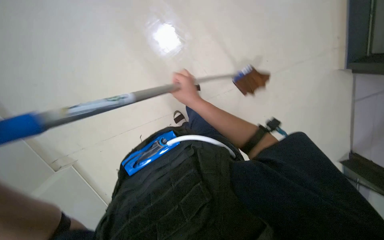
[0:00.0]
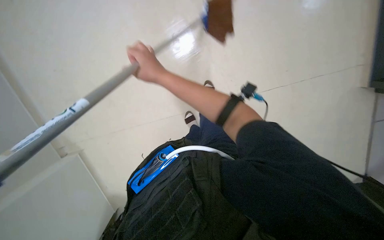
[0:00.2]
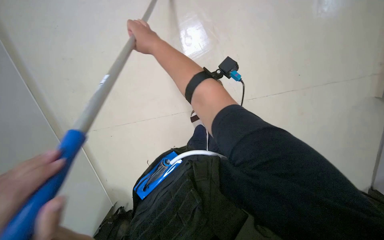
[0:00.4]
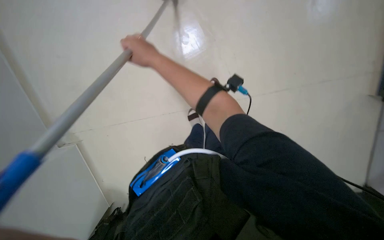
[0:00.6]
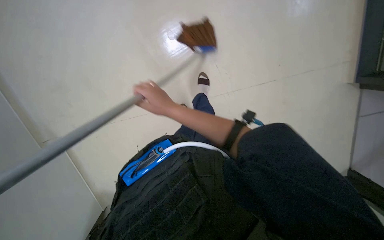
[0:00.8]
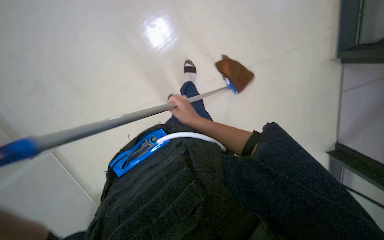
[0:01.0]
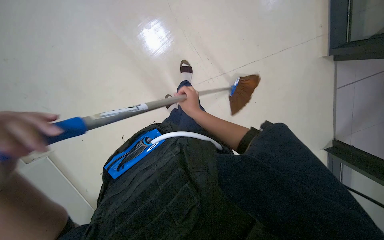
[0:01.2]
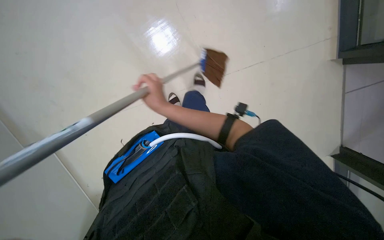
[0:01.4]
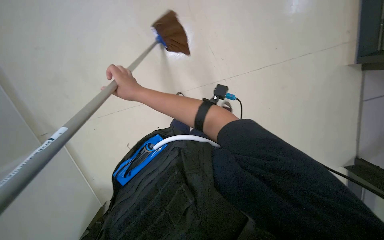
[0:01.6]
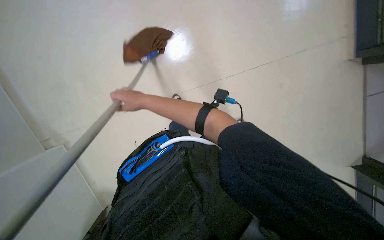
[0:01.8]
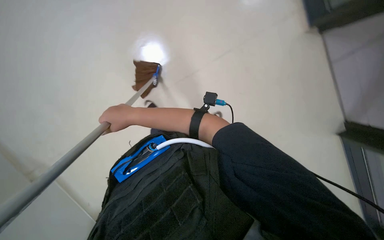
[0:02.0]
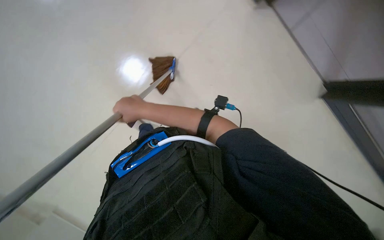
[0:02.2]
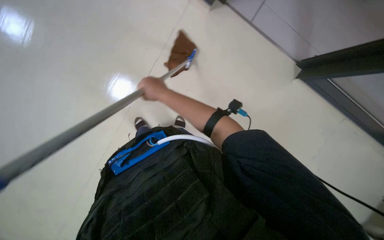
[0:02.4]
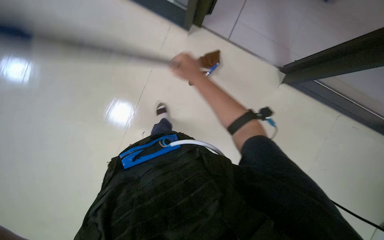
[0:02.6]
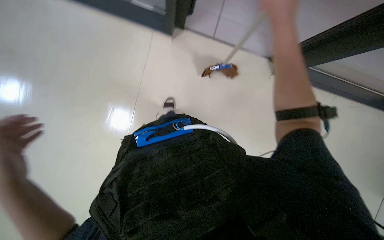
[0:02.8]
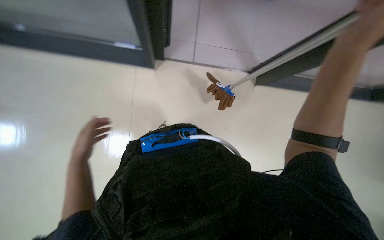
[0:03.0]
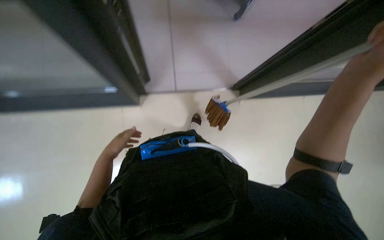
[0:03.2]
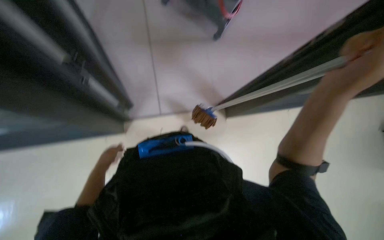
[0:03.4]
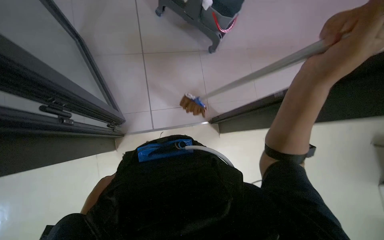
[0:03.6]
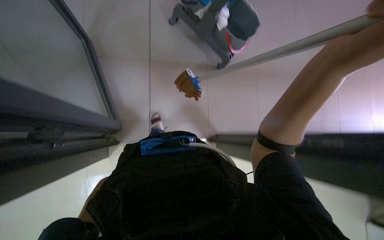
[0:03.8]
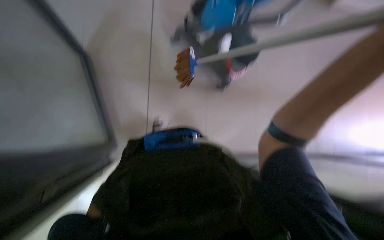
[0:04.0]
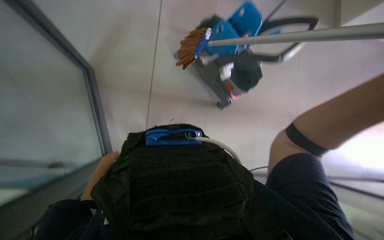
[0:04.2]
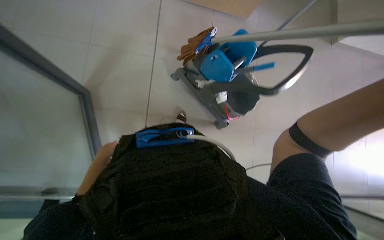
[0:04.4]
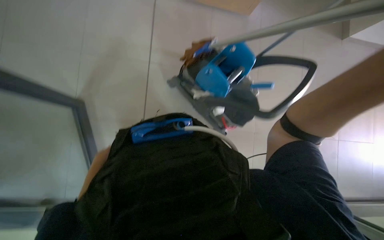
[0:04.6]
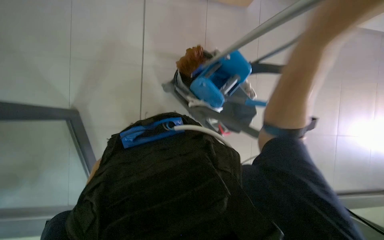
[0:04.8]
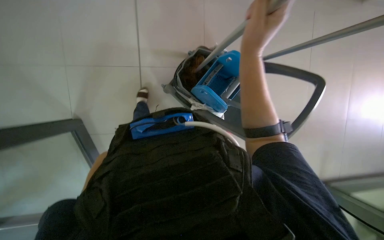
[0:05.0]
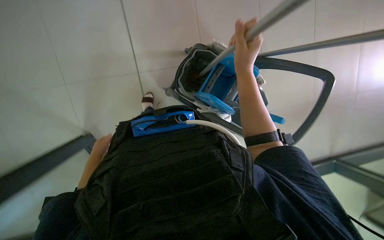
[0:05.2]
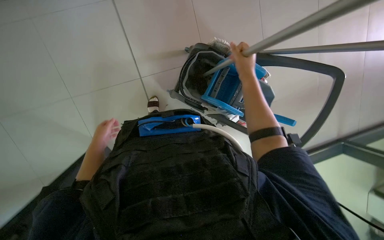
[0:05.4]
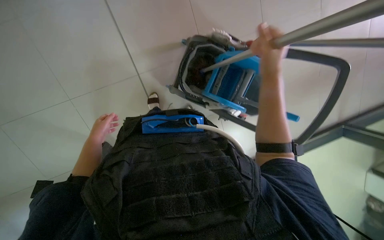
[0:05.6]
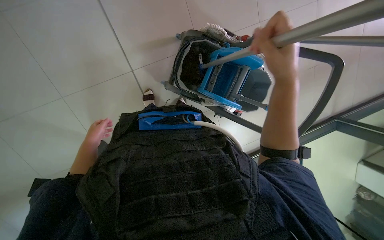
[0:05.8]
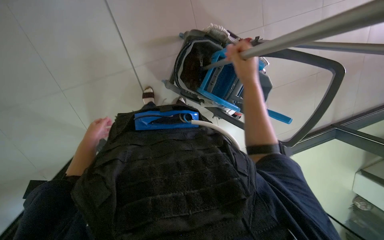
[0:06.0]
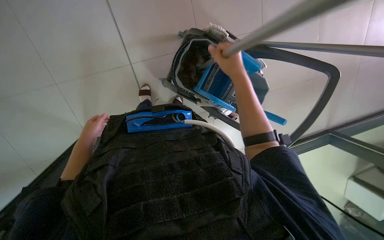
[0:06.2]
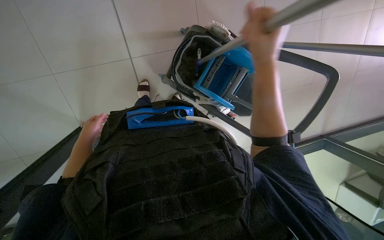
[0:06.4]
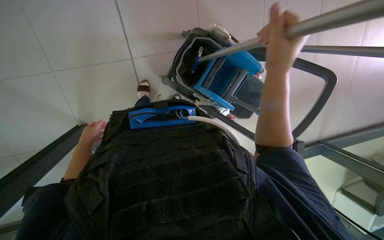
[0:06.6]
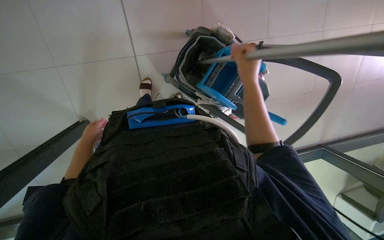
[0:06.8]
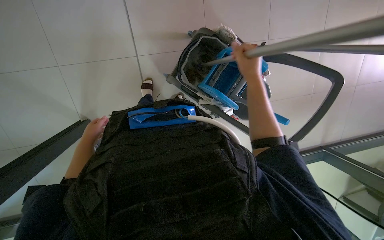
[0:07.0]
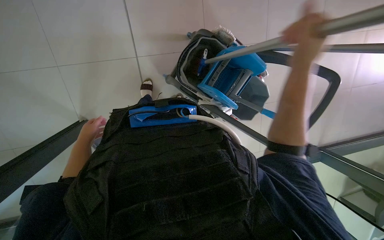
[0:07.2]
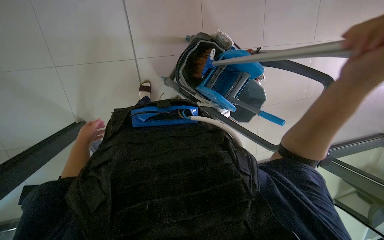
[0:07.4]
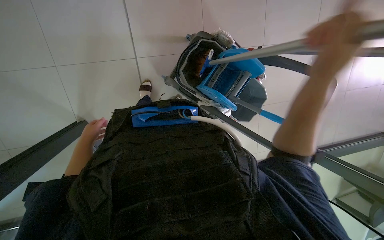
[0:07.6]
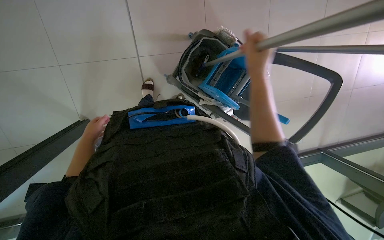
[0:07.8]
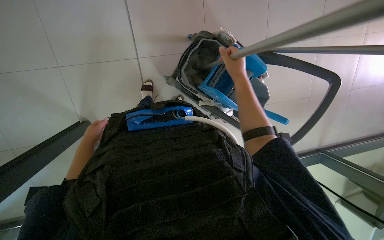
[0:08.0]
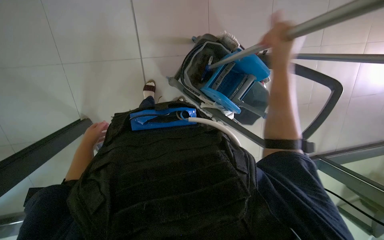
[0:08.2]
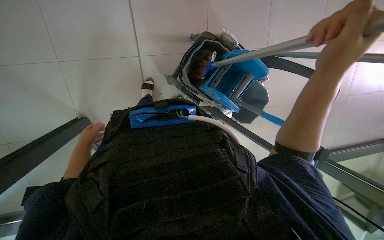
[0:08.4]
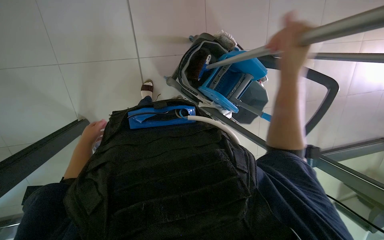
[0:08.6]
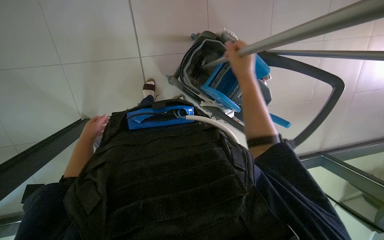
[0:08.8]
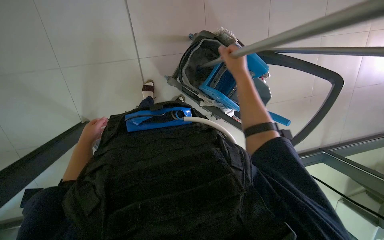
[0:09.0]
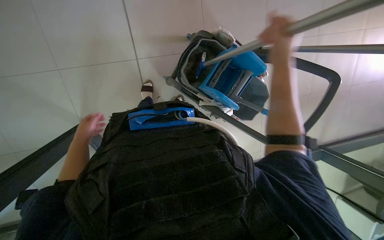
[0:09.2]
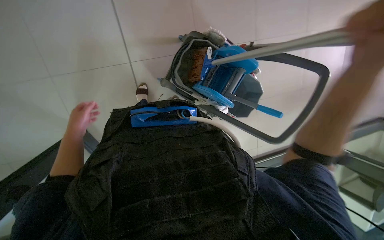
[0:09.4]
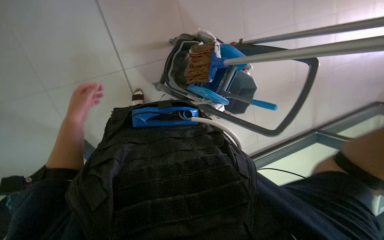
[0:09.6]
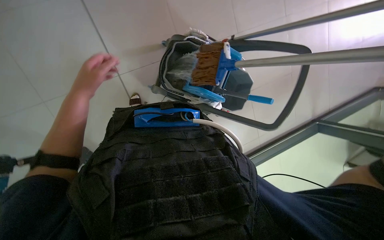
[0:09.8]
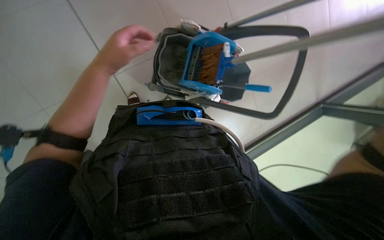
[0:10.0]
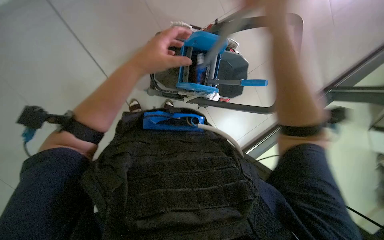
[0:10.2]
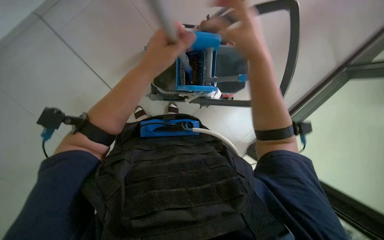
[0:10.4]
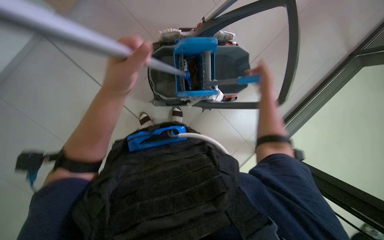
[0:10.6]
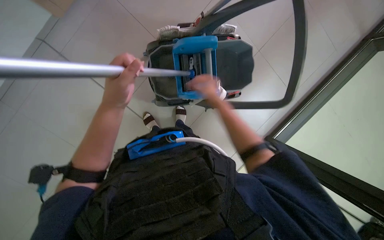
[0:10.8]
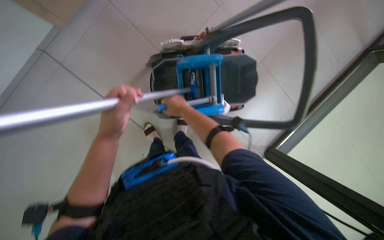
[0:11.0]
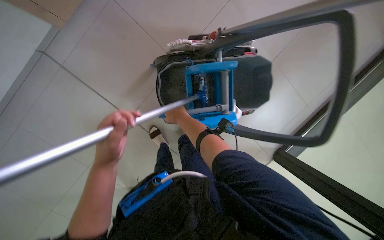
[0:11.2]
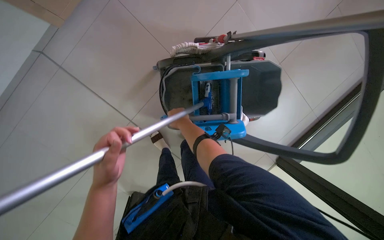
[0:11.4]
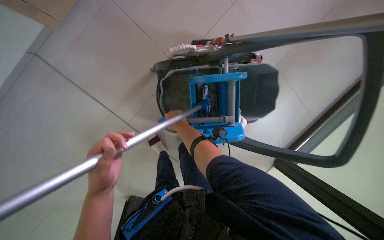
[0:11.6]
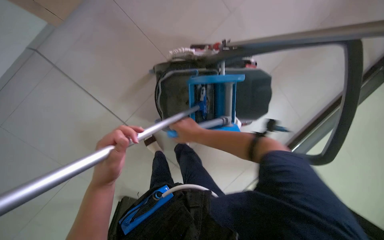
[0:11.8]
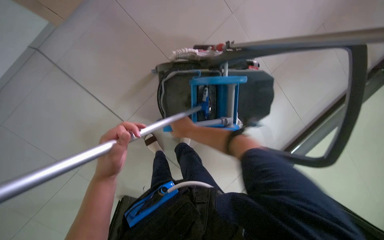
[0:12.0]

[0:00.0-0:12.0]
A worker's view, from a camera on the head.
Job: mopping floor.
The whole recording: Mopping office floor. The worker mops the office floor with a long-handled mop.
0:00.0 to 0:01.6: The right hand heads to the left, covering approximately 15 cm, and goes up the picture and returns, approximately 5 cm each way.
0:04.4 to 0:06.0: The left hand is displaced up the picture by roughly 10 cm.
0:06.0 to 0:07.6: The right hand shifts some 15 cm nearer to the camera and to the right.
0:07.6 to 0:09.0: The right hand goes nearer and farther, some 25 cm each way, reversing 2 times.
0:09.0 to 0:10.4: The scene turns approximately 30 degrees counterclockwise in the picture. The left hand is displaced to the right, up the picture and nearer to the camera by approximately 50 cm.
0:10.4 to 0:12.0: The right hand travels farther from the camera by roughly 30 cm, and travels to the right and back again, approximately 25 cm each way; the left hand shifts some 10 cm to the left.

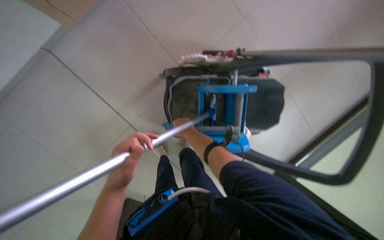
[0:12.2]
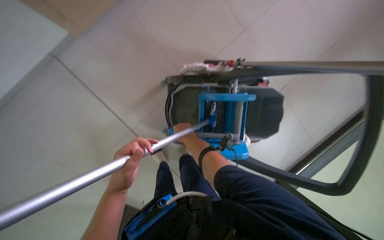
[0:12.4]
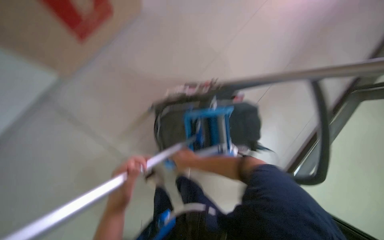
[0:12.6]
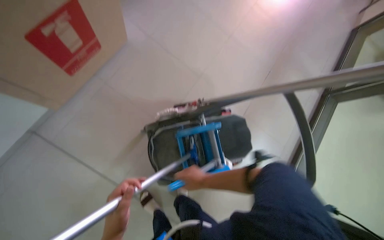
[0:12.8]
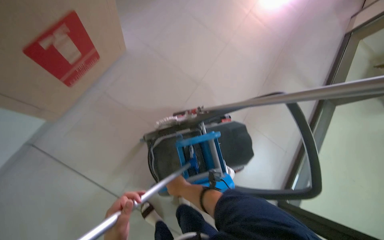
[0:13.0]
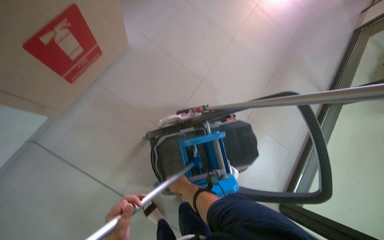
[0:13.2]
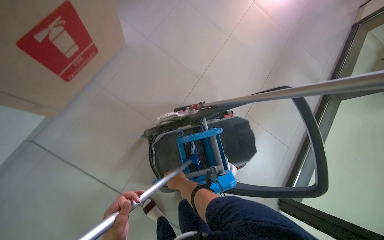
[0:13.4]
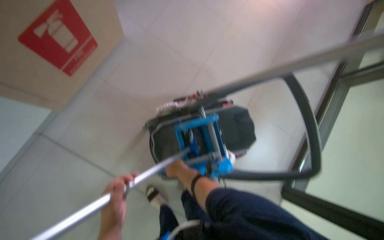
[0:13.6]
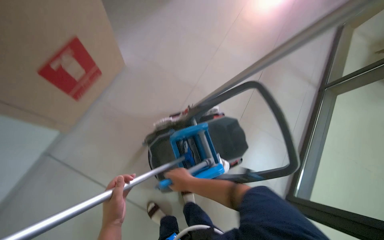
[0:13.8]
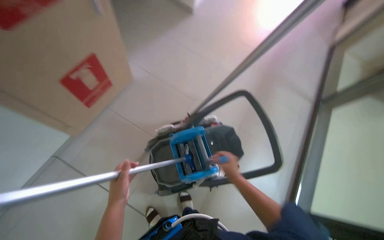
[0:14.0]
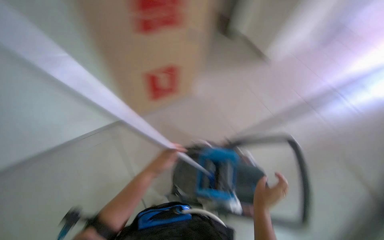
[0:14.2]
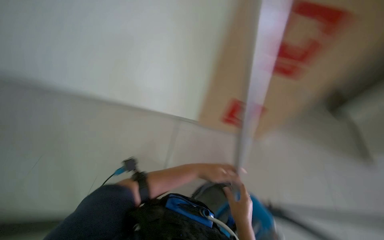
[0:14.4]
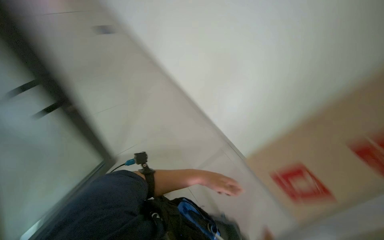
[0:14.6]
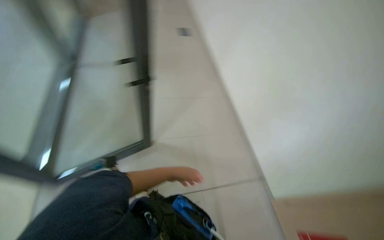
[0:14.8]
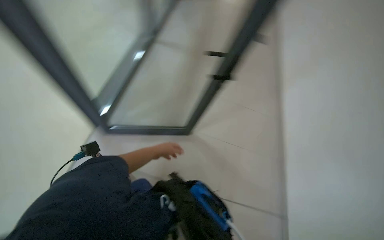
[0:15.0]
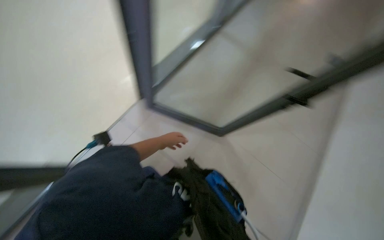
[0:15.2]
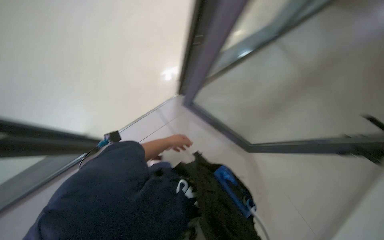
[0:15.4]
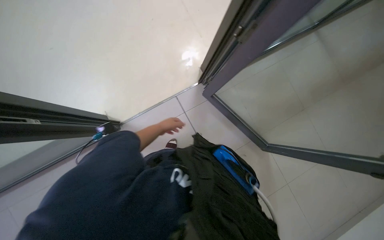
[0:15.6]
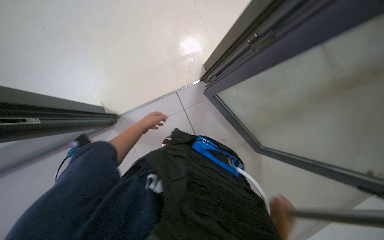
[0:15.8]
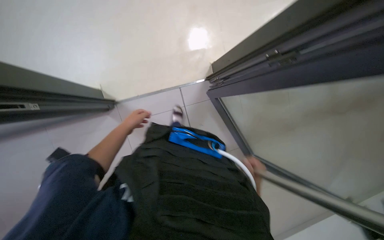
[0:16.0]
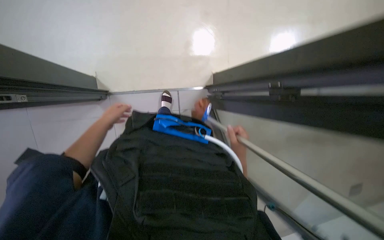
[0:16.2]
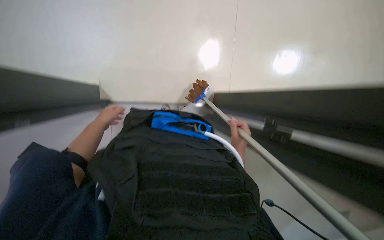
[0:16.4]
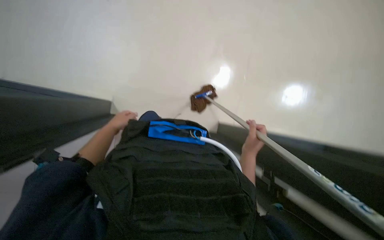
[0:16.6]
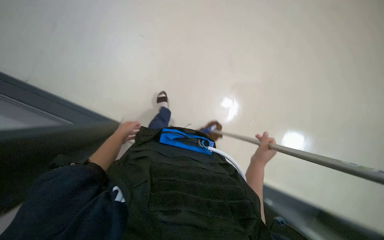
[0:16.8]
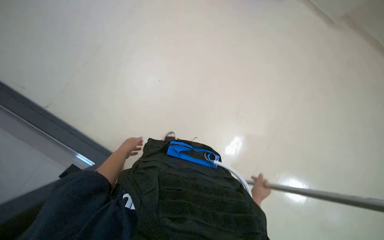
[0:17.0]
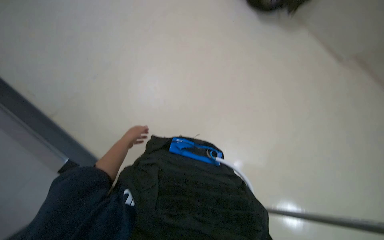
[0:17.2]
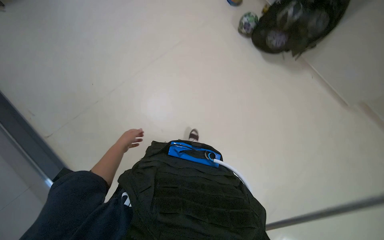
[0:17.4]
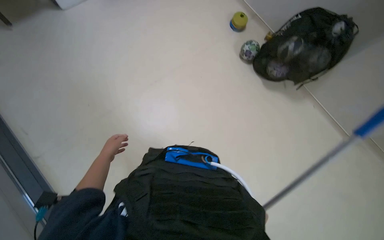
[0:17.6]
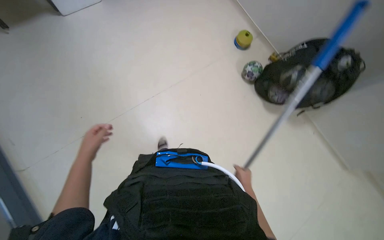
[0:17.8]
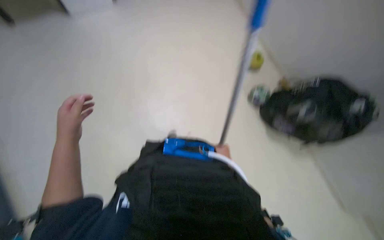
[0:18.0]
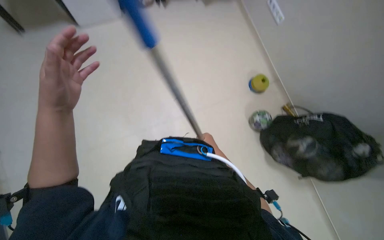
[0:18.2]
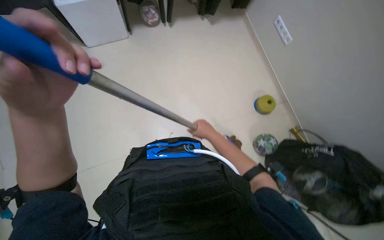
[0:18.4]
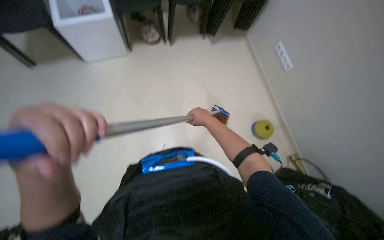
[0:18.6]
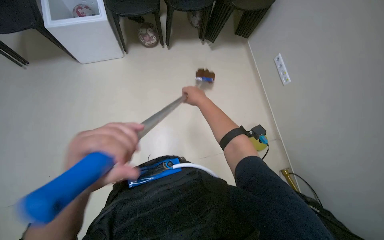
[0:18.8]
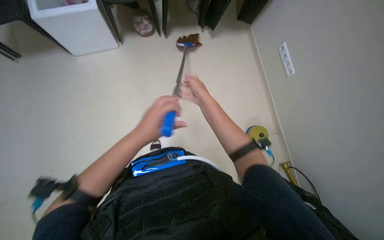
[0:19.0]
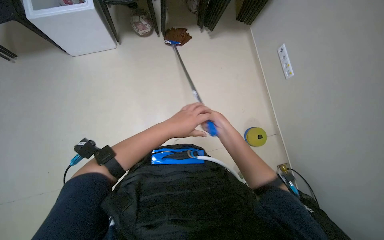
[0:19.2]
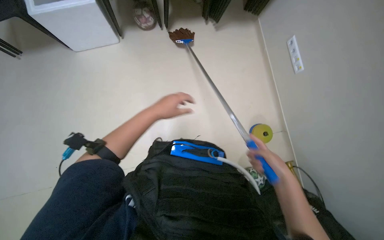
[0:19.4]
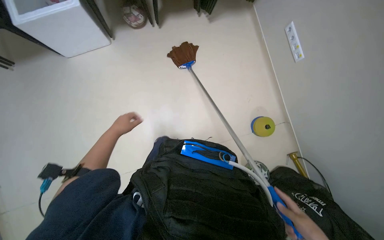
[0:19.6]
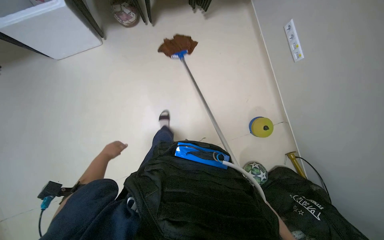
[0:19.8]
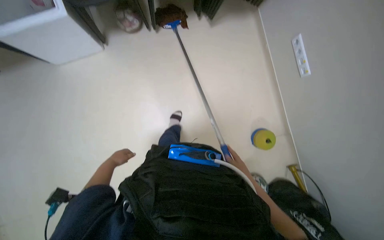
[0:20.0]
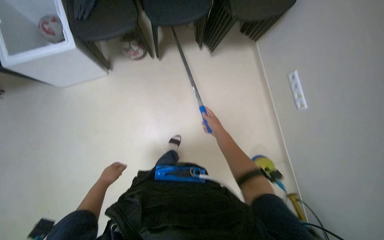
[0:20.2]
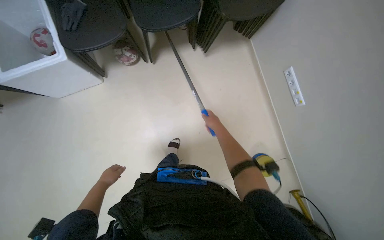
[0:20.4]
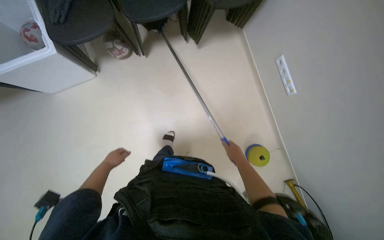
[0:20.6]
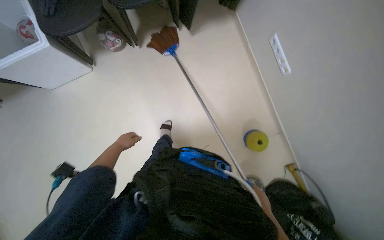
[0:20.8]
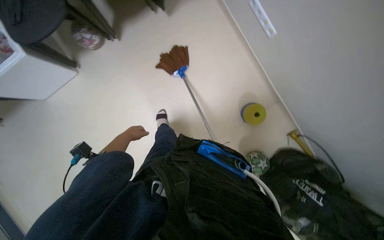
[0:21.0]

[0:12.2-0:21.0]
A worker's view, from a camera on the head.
Job: mopping floor.
The whole recording: Mopping office floor. The worker mops the office floor with a long-handled mop.
0:12.2 to 0:13.6: The wearer looks some 20 degrees further upward.
0:13.6 to 0:15.2: The head travels about 50 cm. The wearer's head swings roughly 105 degrees to the left. The view tips upward by roughly 50 degrees.
0:15.2 to 0:16.6: The scene turns approximately 40 degrees clockwise in the picture. The left hand shifts about 20 cm to the left.
0:16.6 to 0:18.0: The camera pitches upward, by roughly 30 degrees. The right hand moves farther from the camera, some 30 cm.
0:18.0 to 0:19.6: The wearer moves about 50 cm.
0:19.6 to 0:21.0: The left hand heads farther from the camera, covering some 15 cm.
